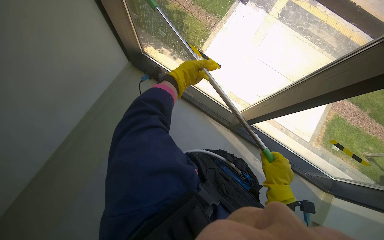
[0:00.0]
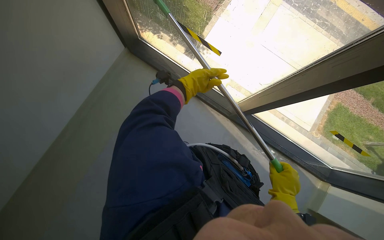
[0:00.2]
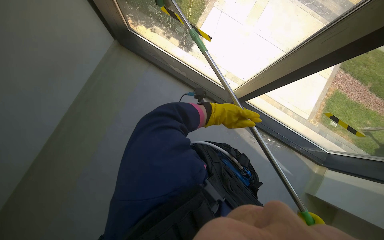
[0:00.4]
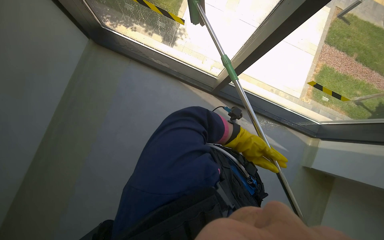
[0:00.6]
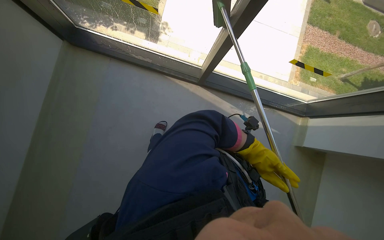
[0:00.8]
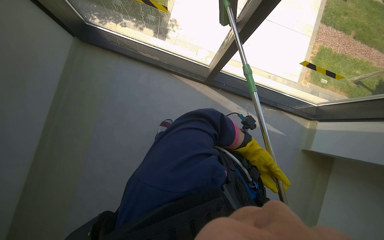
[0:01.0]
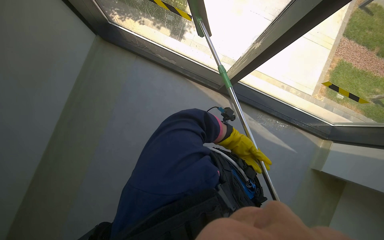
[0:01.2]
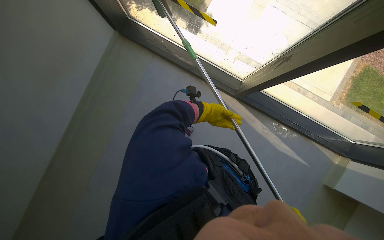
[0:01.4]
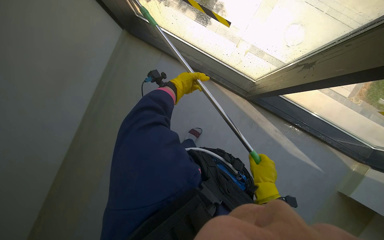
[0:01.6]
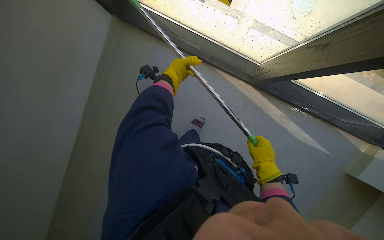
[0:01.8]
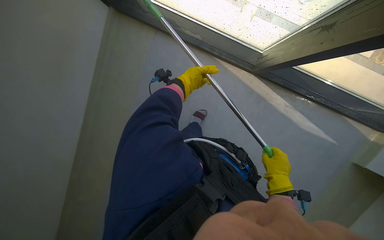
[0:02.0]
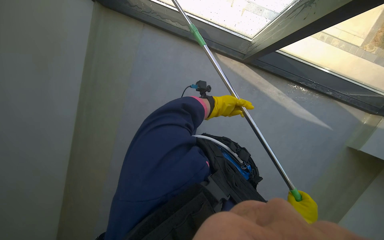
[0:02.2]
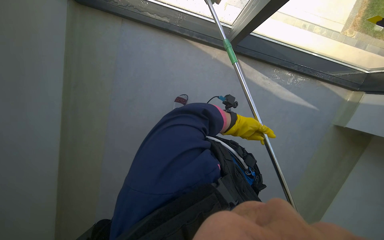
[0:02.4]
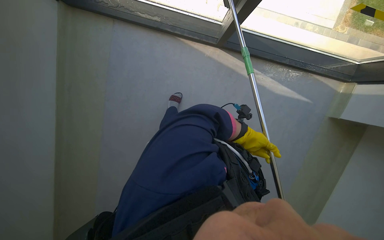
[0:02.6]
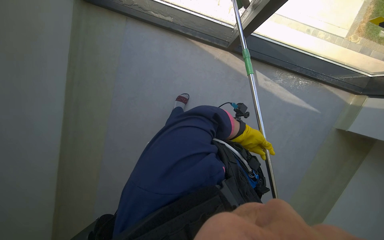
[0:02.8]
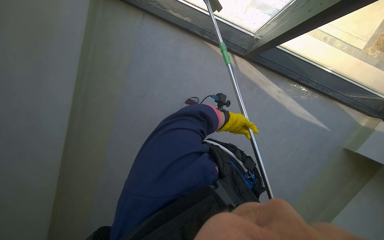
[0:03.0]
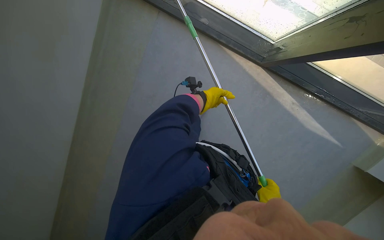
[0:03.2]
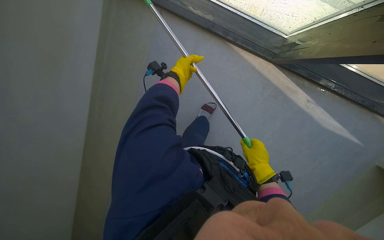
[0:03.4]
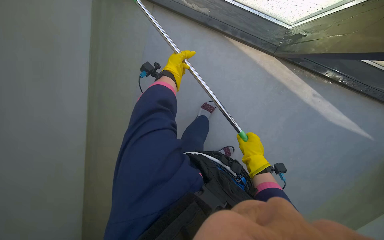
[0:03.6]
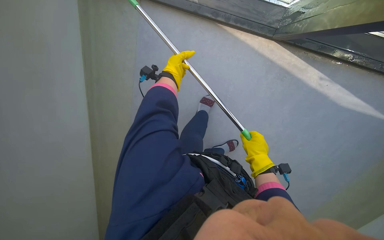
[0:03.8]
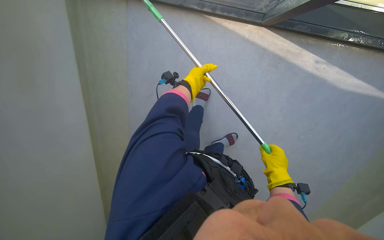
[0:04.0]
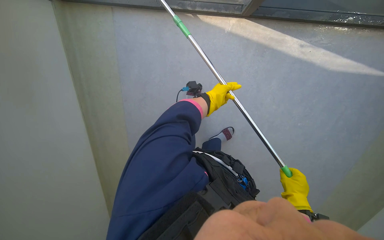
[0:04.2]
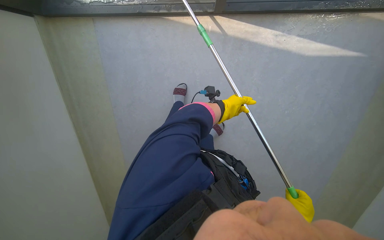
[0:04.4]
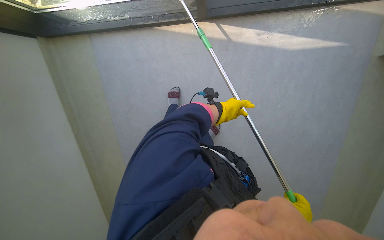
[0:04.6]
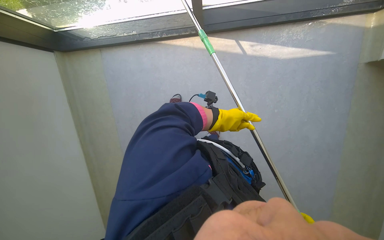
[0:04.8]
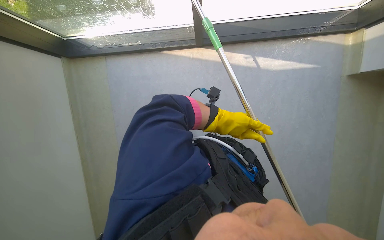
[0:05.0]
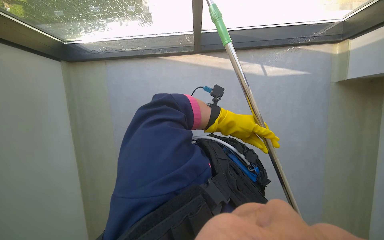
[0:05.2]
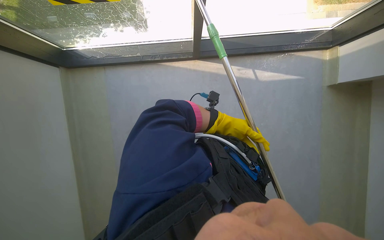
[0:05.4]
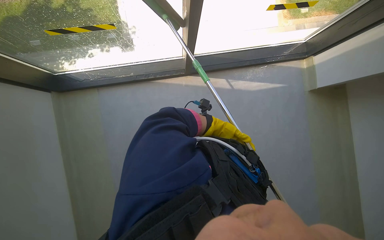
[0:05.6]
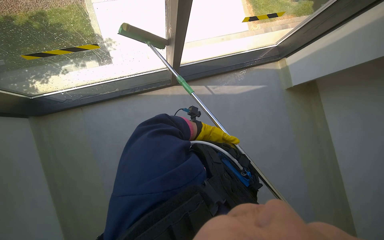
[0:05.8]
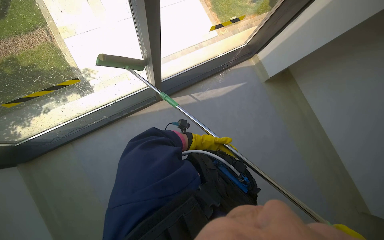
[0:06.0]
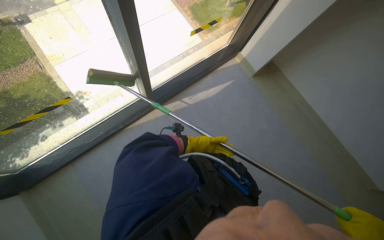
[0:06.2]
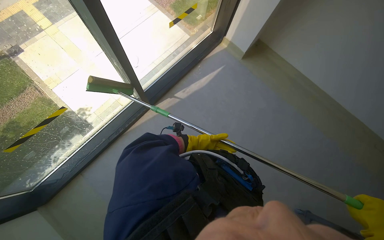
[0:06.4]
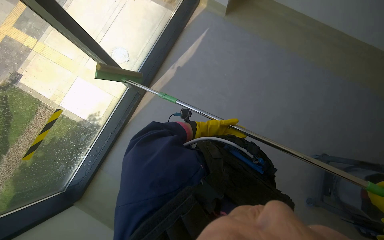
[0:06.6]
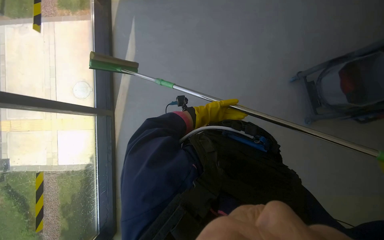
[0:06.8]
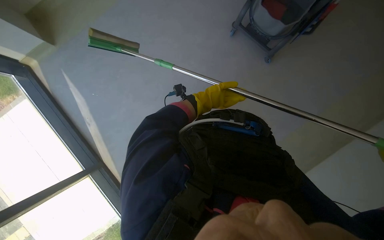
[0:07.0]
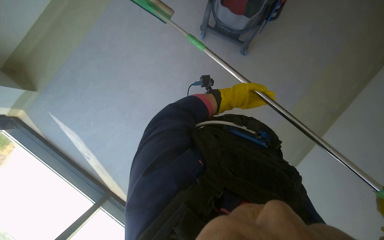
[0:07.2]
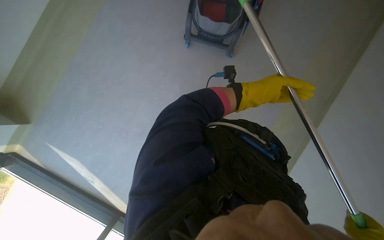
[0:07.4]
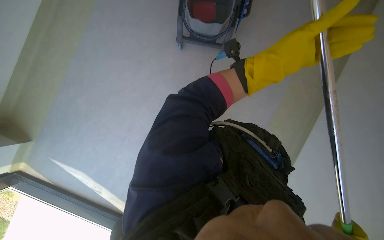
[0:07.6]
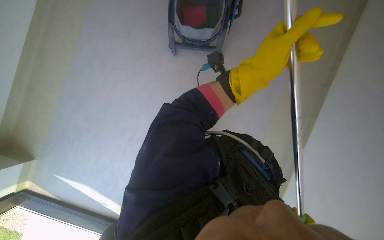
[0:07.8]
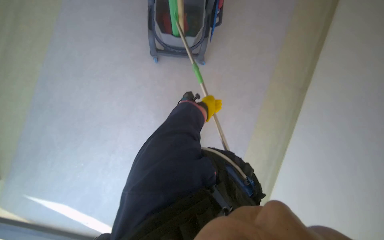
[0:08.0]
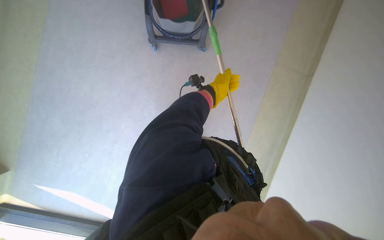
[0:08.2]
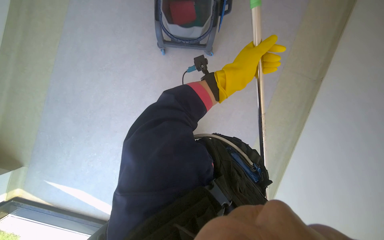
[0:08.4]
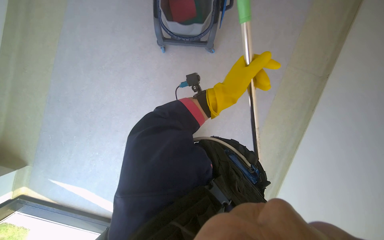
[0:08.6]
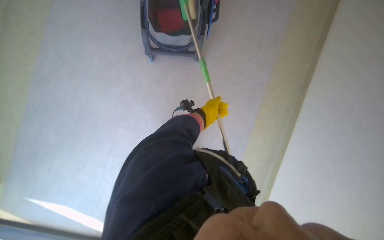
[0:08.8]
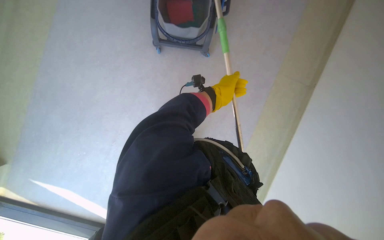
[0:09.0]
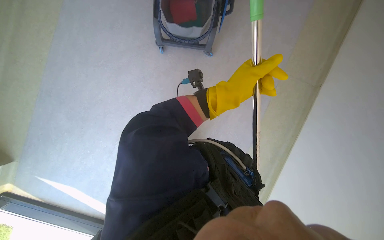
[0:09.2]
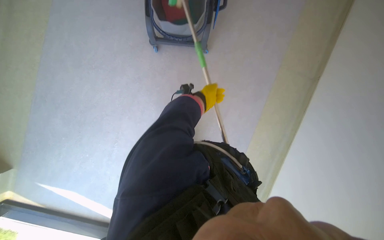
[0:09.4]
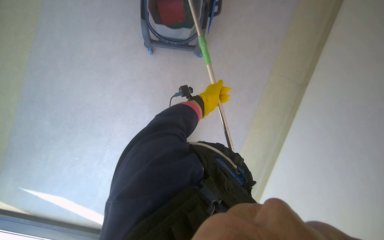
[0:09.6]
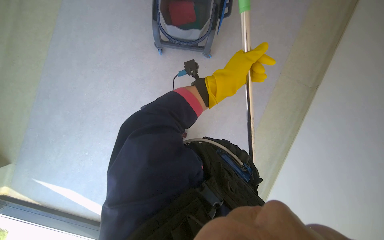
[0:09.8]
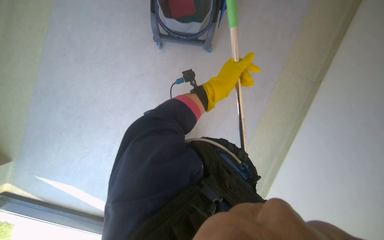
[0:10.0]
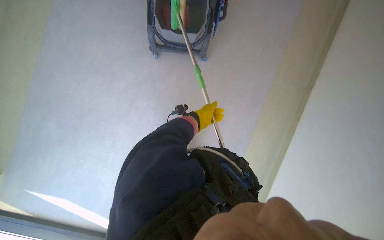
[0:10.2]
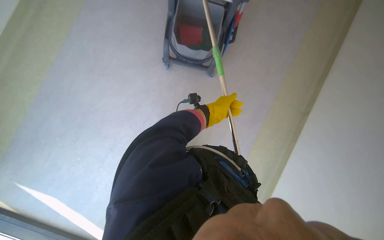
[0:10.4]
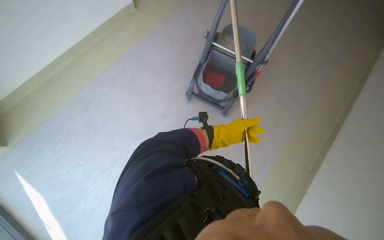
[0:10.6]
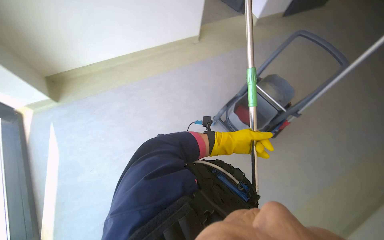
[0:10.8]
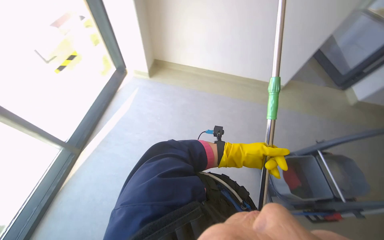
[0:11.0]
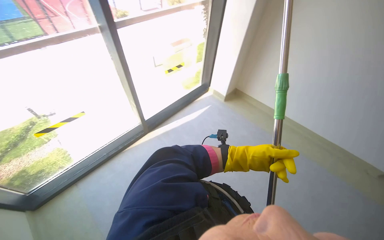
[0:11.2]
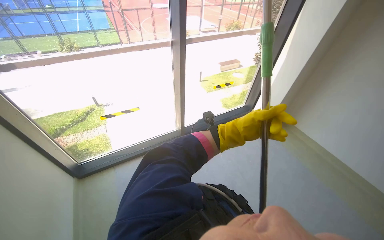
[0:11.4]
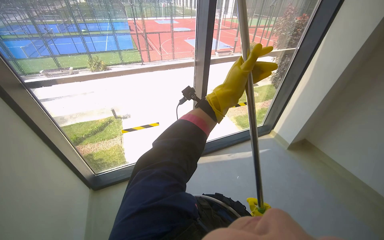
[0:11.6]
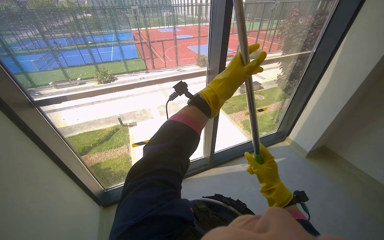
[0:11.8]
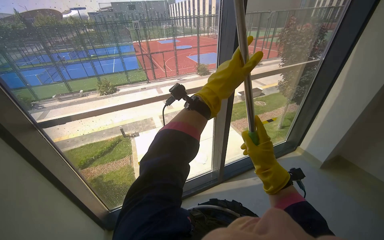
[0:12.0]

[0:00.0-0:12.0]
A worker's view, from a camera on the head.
Job: cleaning windows.
The whole recording: Cleaning window with squeegee. The worker uses a long-handled squeegee to clean a large window.
0:01.6 to 0:03.0: The wearer looks some 20 degrees further downward. The left hand shifts roughly 30 cm farther from the camera and to the right.
0:03.0 to 0:04.4: The scene turns some 25 degrees counterclockwise in the picture. The left hand reaches approximately 35 cm to the left, then returns.
0:04.4 to 0:06.0: The wearer looks approximately 30 degrees further to the right. The view tilts approximately 25 degrees upward.
0:06.0 to 0:07.6: The scene turns roughly 120 degrees counterclockwise in the picture.
0:07.6 to 0:09.0: The left hand goes nearer and farther, roughly 30 cm each way, reversing 2 times.
0:10.4 to 0:12.0: The wearer moves approximately 40 cm. The head turns to the left by roughly 130 degrees. The camera pitches upward, by about 65 degrees.

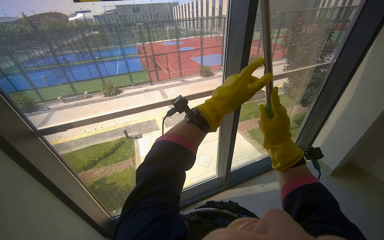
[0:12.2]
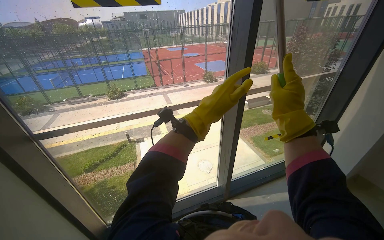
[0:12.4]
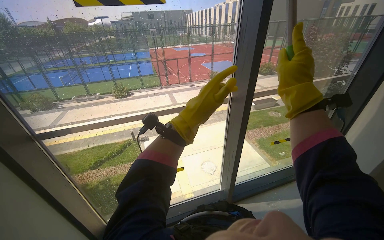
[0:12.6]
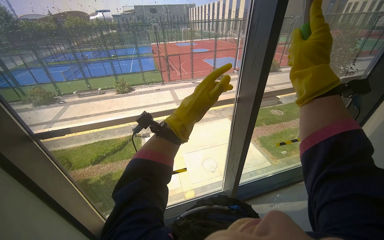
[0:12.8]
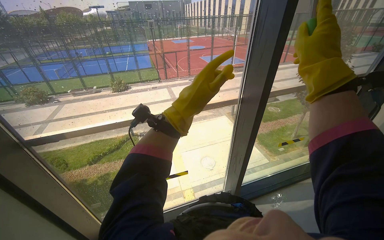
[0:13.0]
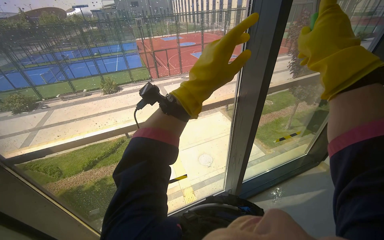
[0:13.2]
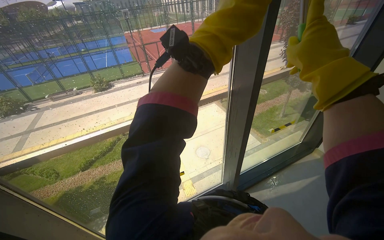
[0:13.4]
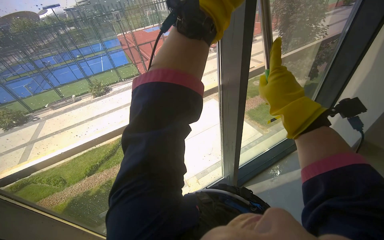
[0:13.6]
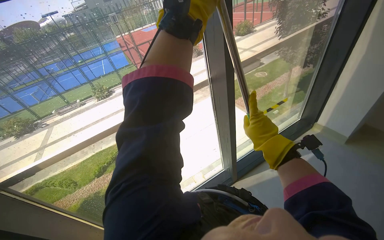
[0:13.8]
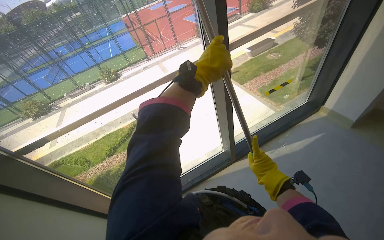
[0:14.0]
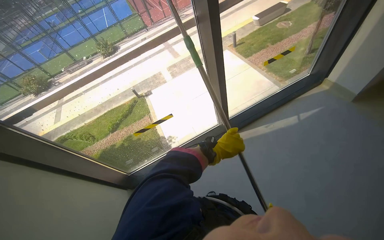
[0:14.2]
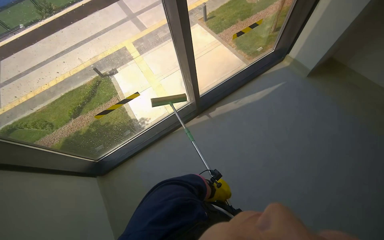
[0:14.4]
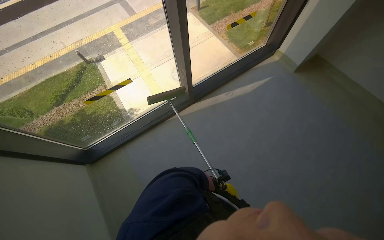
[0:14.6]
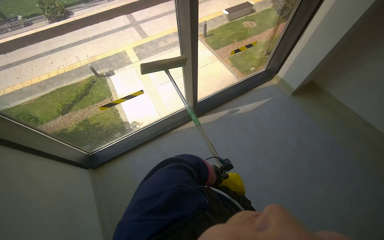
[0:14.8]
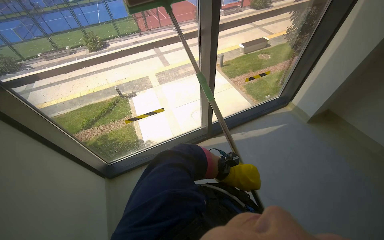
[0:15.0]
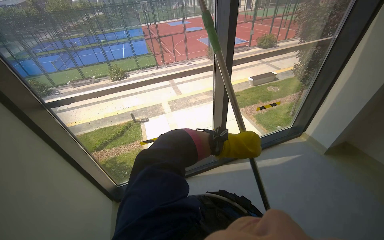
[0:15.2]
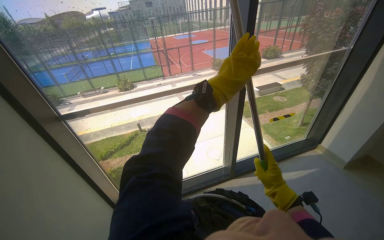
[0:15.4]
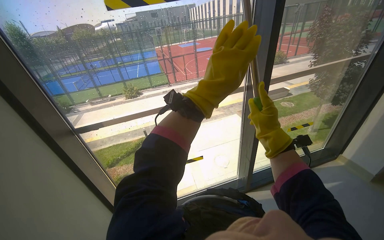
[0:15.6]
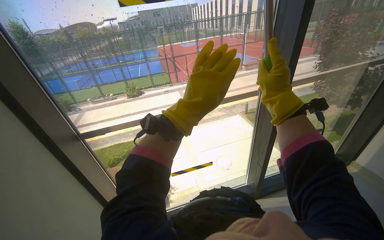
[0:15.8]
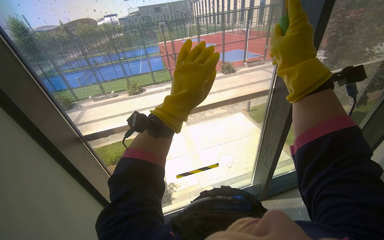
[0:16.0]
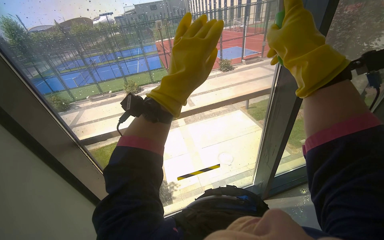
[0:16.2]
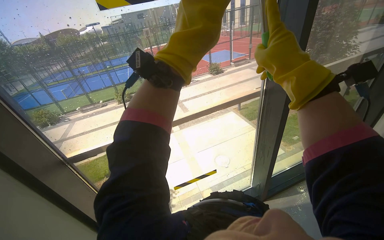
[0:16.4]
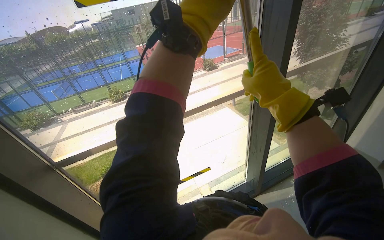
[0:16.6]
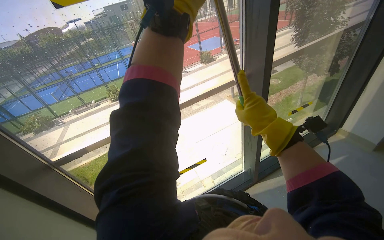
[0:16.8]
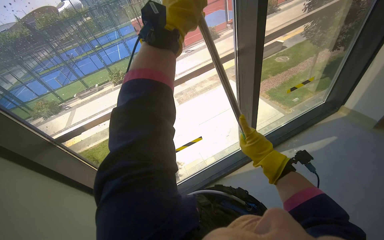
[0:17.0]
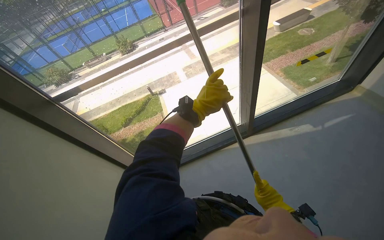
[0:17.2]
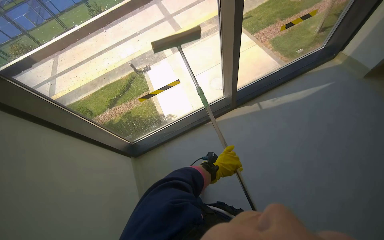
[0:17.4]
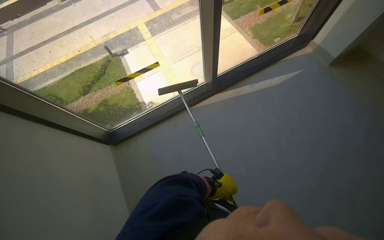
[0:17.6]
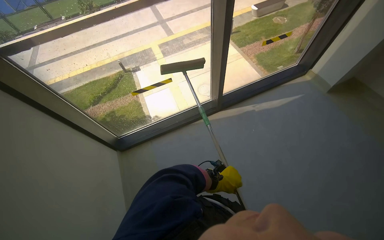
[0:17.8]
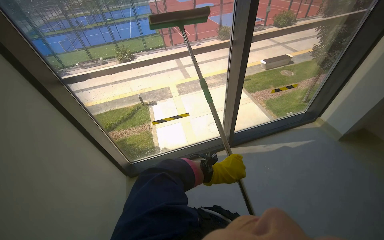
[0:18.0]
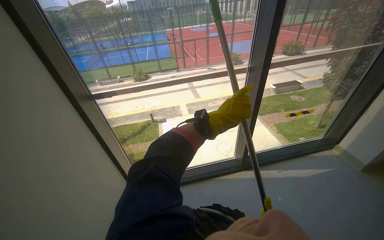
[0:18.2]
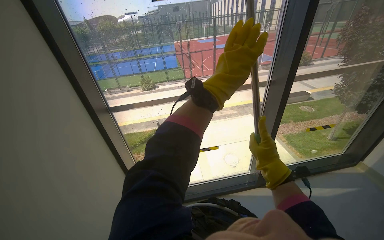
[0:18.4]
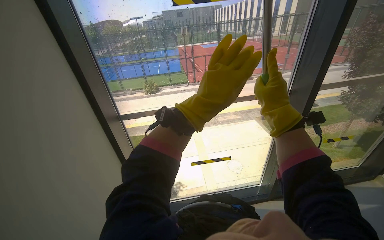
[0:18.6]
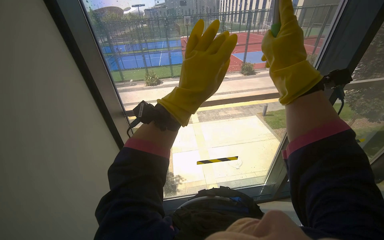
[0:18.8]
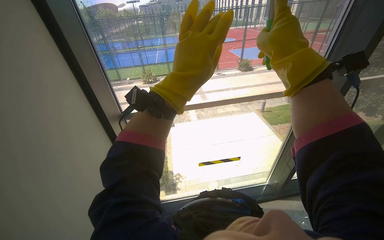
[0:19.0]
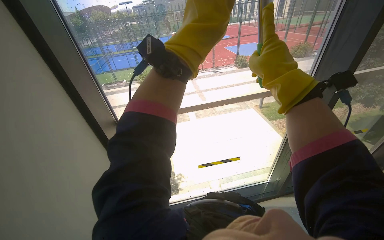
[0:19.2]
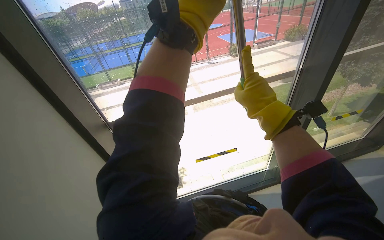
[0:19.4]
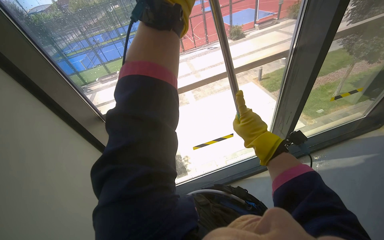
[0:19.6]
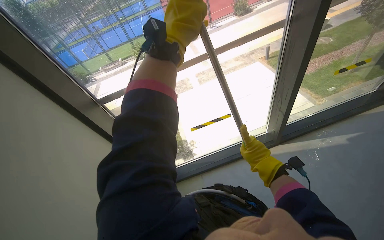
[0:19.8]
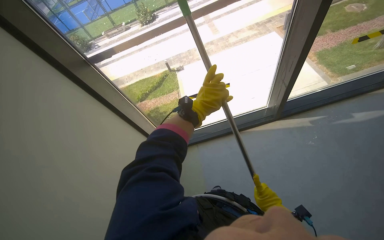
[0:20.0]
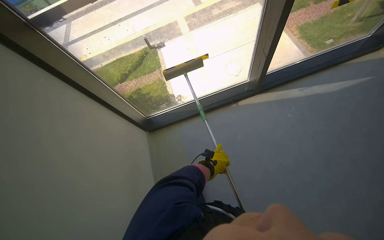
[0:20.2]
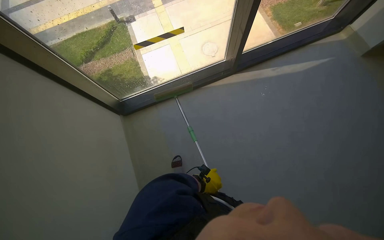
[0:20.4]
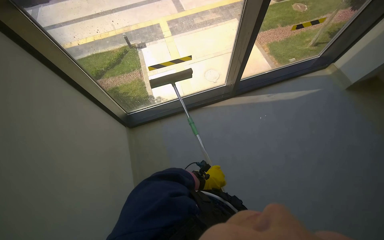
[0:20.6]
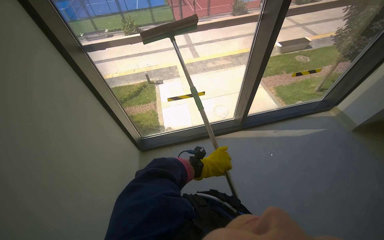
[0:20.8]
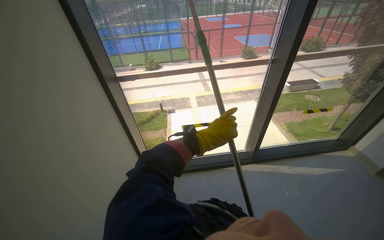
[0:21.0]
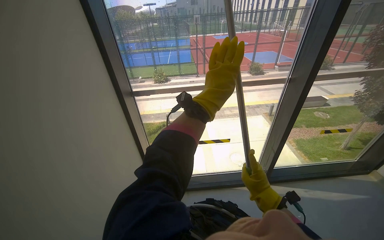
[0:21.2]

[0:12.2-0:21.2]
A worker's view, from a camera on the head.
Job: cleaning windows.
The whole recording: Cleaning window with squeegee. The worker uses a long-handled squeegee to clean a large window.
0:15.2 to 0:16.6: The camera is carried approximately 50 cm.
0:18.2 to 0:19.8: The left hand heads up the picture and to the left, covering approximately 35 cm.
0:19.8 to 0:21.2: The view tilts roughly 15 degrees upward.
